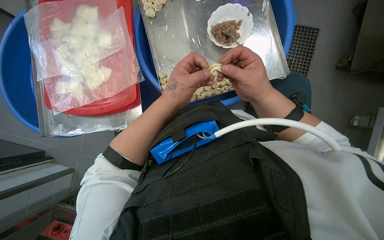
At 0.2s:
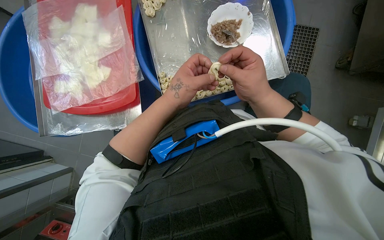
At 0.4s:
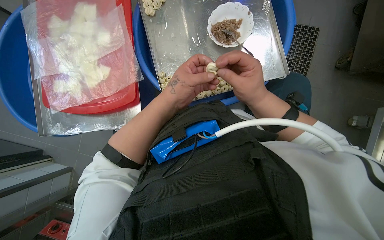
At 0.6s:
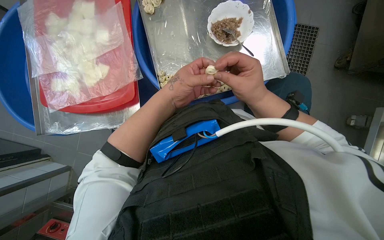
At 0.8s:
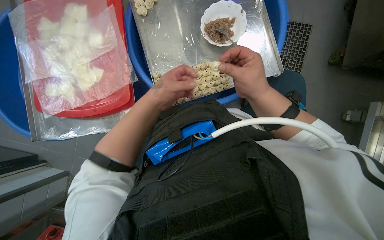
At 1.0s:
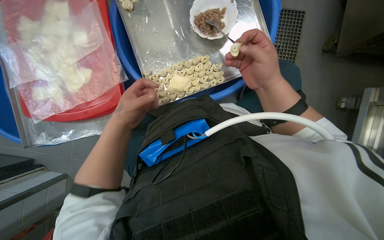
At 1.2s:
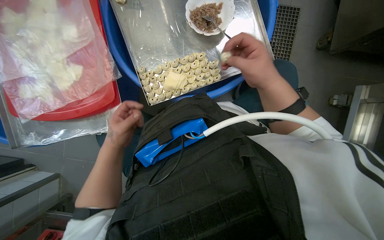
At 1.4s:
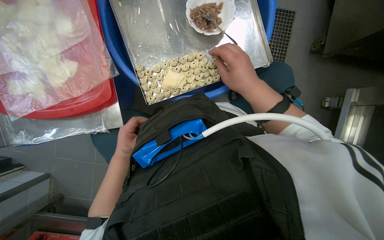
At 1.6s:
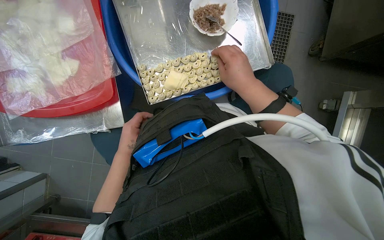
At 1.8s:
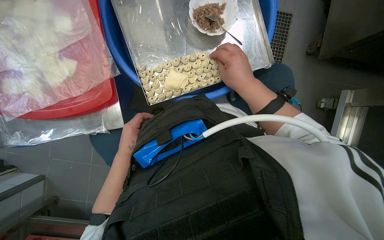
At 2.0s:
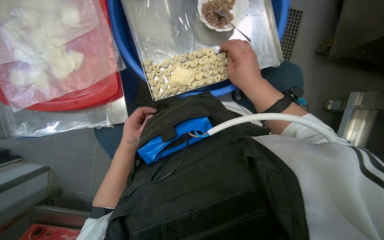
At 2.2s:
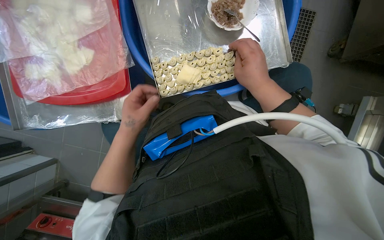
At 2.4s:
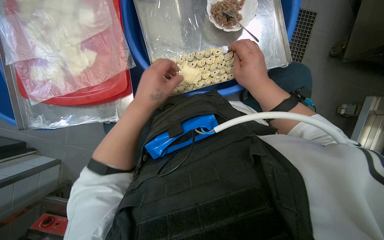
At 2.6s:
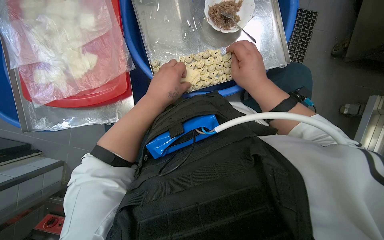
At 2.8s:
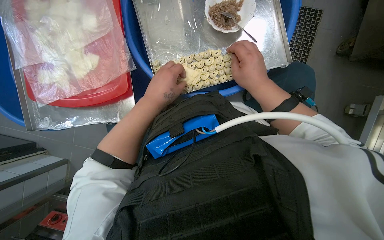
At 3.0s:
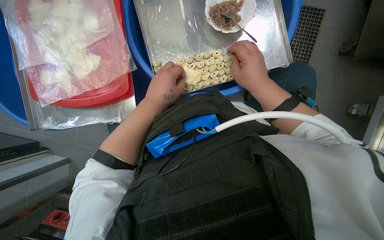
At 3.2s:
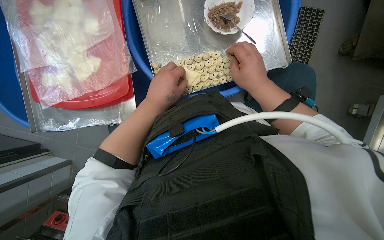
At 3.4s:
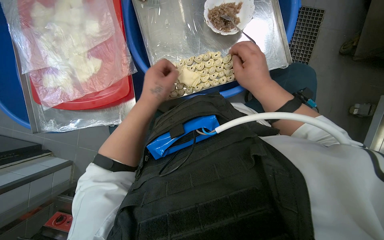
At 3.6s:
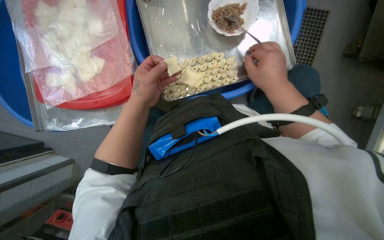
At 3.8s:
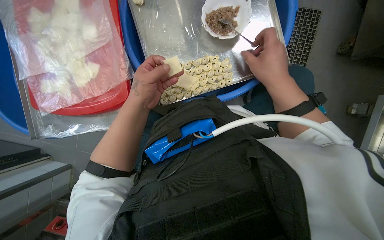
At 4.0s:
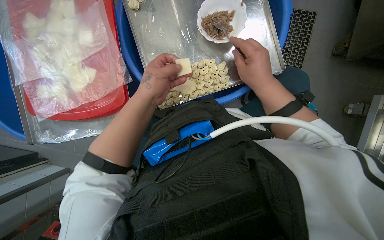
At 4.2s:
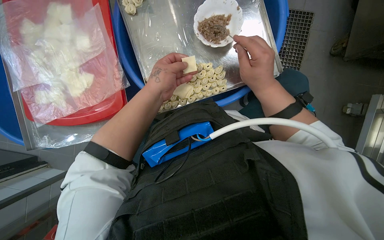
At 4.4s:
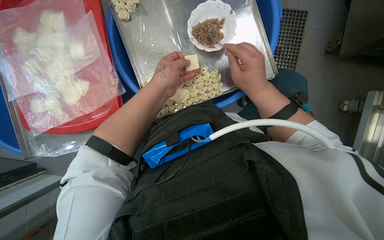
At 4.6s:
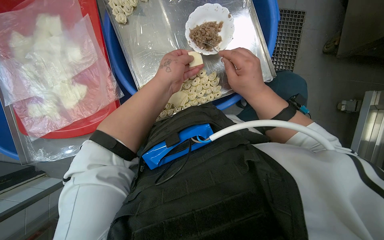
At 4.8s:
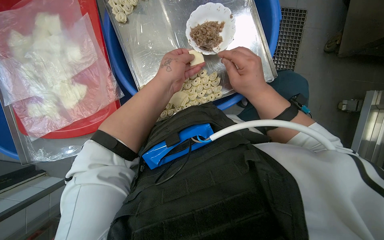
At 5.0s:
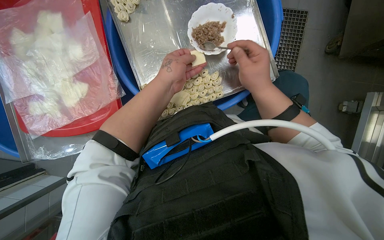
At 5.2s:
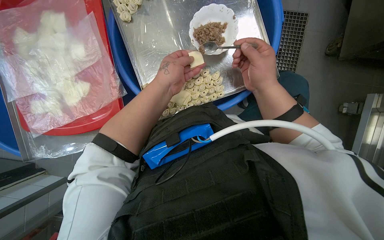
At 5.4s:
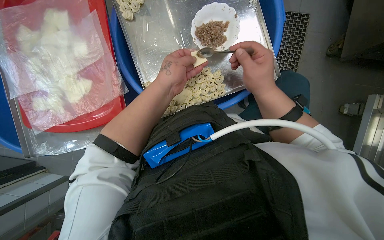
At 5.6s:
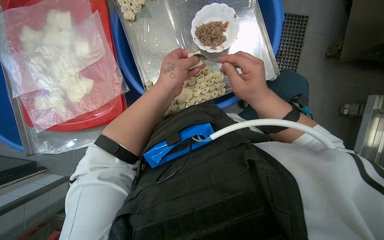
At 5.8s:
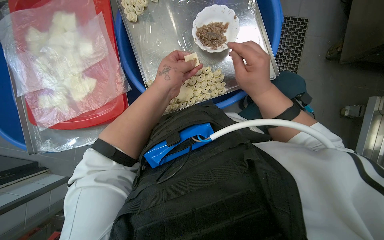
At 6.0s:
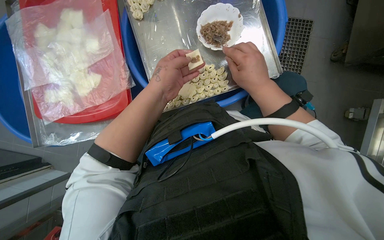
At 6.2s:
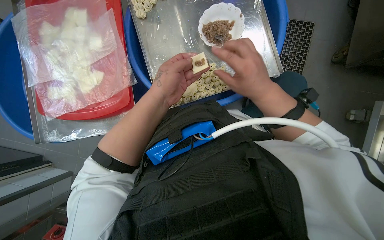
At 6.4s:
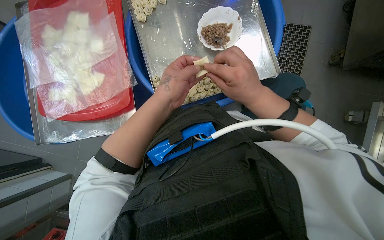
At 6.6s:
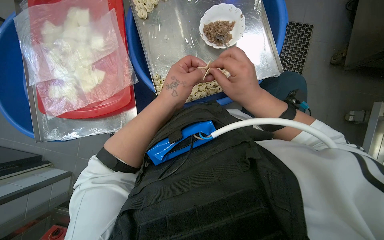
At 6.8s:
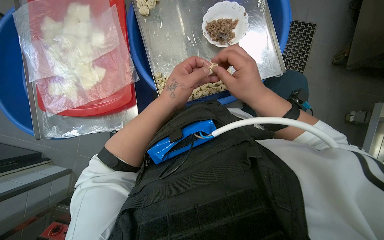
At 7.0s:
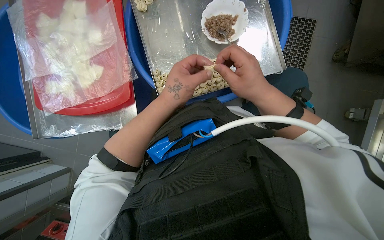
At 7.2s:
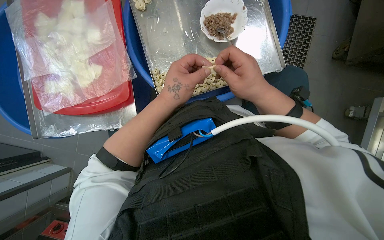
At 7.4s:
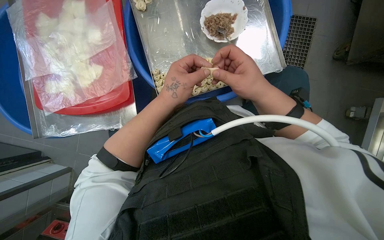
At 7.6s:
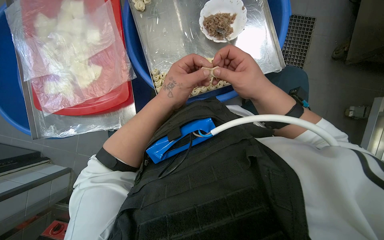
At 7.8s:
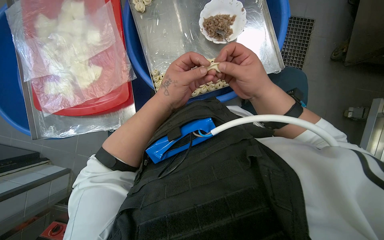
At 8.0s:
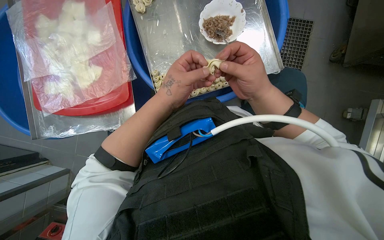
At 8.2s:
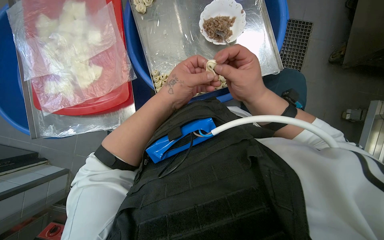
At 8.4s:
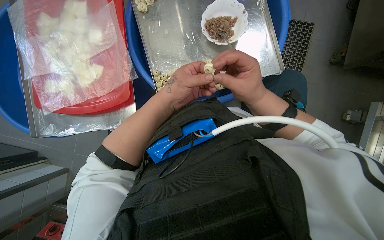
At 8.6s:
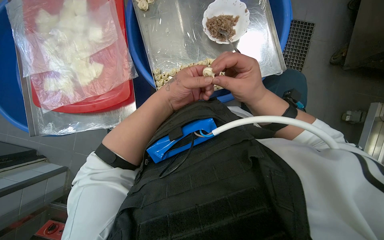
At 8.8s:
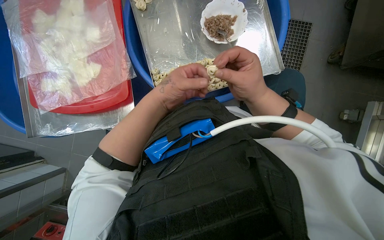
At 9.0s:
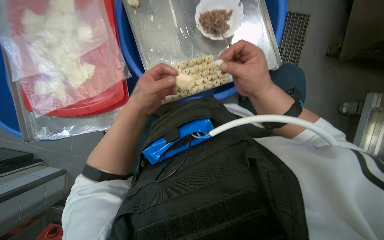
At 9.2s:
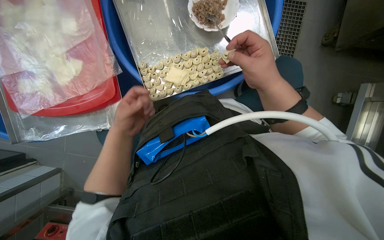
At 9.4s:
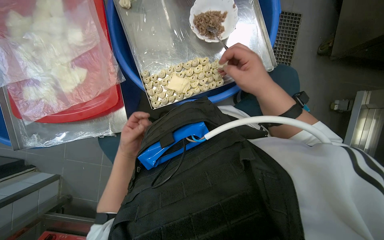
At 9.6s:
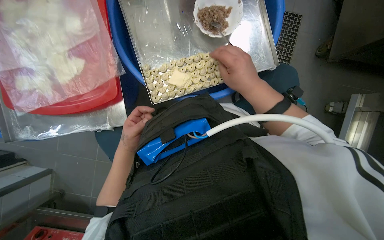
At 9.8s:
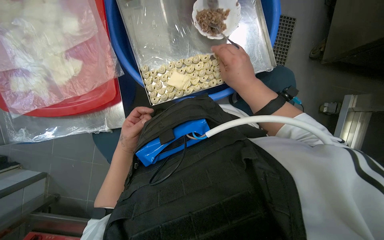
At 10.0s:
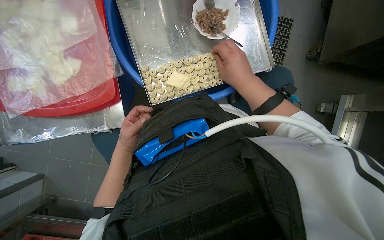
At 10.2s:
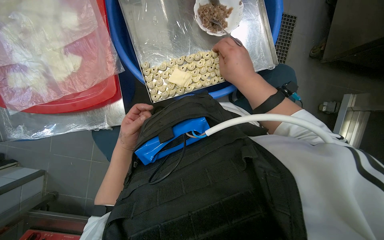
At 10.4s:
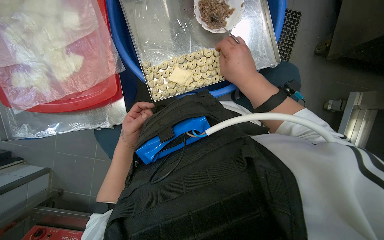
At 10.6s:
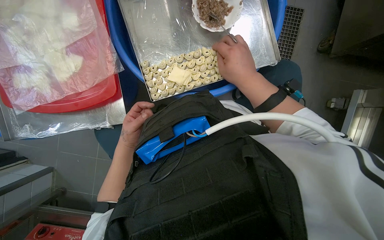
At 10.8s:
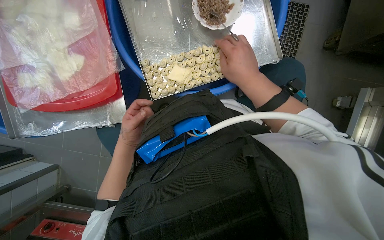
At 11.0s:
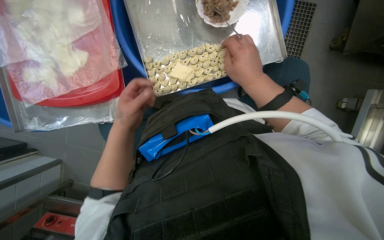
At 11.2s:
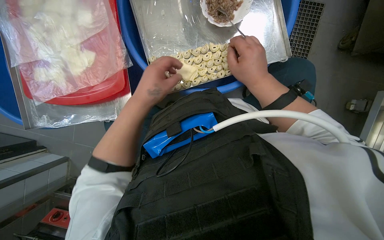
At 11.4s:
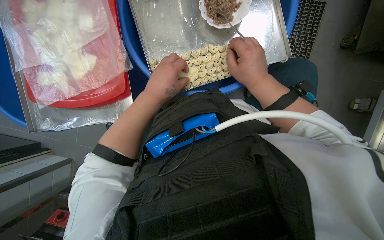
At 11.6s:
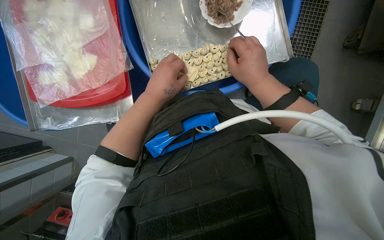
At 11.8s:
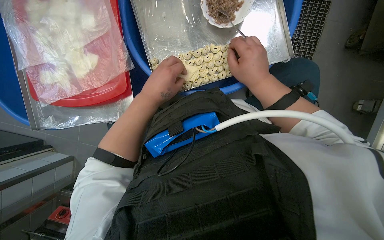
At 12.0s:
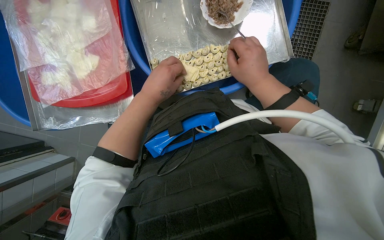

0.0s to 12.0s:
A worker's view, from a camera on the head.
Job: preparing food.
The whole recording: Making dumplings with meat filling. The worker picks up dough, fills it with meat, folds it, and places the finished dumpling on a tray.
0.0s to 1.6s: The left hand travels farther from the camera, down the picture and to the left by approximately 25 cm.
1.6s to 3.0s: The left hand is displaced nearer to the camera, to the right and up the picture by approximately 20 cm.
4.4s to 6.0s: The hands make small movements and keep their place.
6.0s to 9.0s: The hands stay close to where they were, moving slightly.
9.0s to 10.4s: The left hand shifts roughly 15 cm farther from the camera and down the picture.
10.4s to 12.0s: The left hand is displaced nearer to the camera, up the picture and to the right by approximately 20 cm.

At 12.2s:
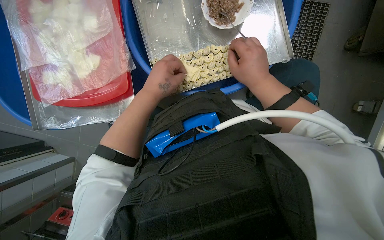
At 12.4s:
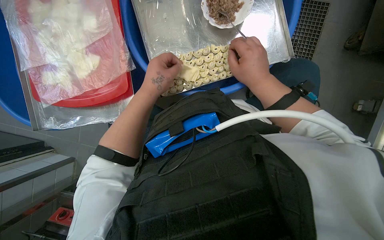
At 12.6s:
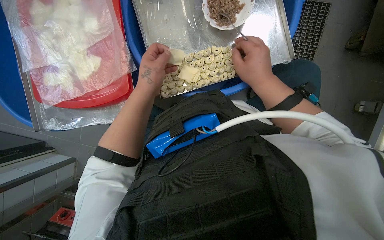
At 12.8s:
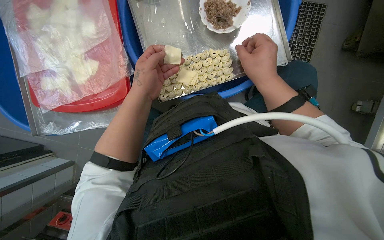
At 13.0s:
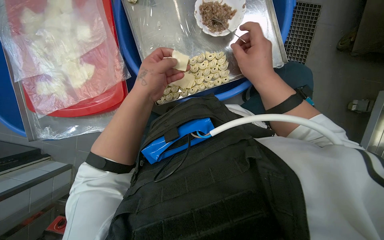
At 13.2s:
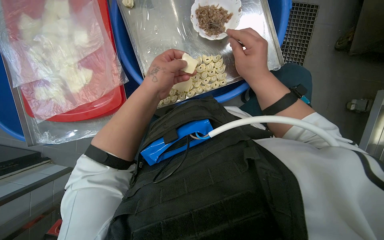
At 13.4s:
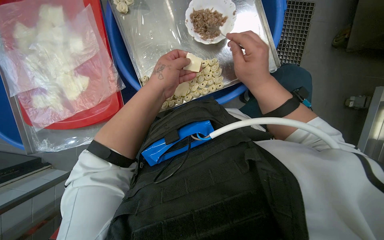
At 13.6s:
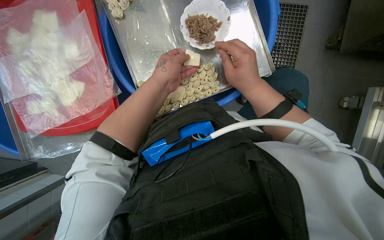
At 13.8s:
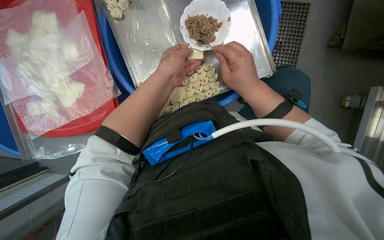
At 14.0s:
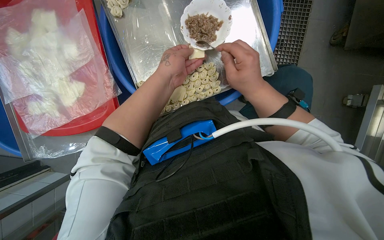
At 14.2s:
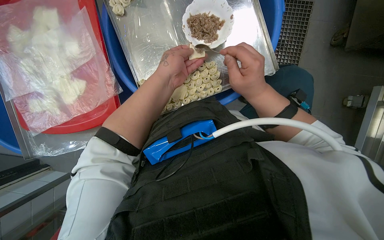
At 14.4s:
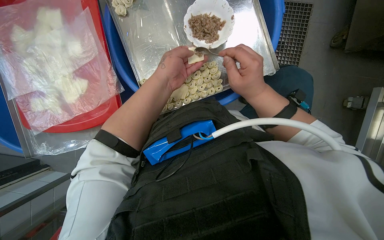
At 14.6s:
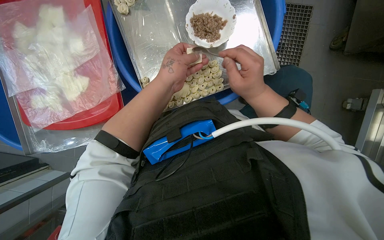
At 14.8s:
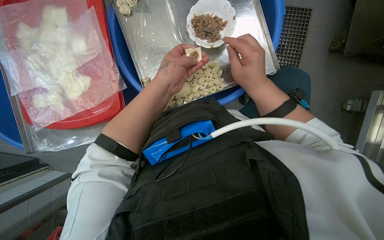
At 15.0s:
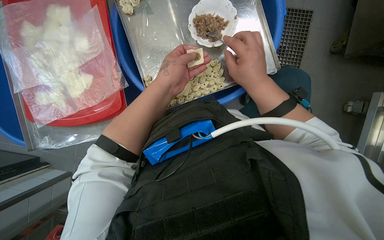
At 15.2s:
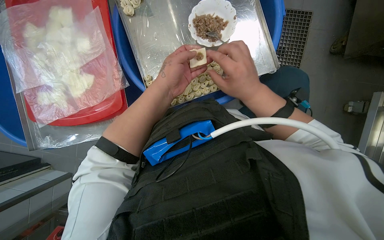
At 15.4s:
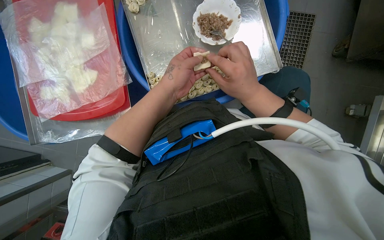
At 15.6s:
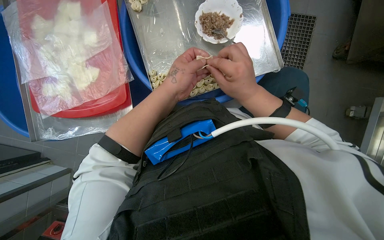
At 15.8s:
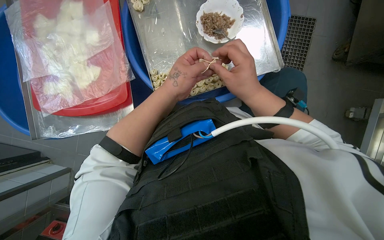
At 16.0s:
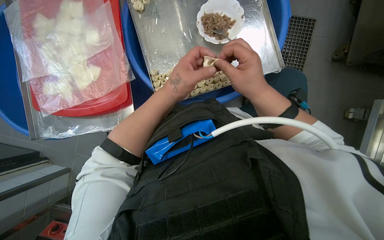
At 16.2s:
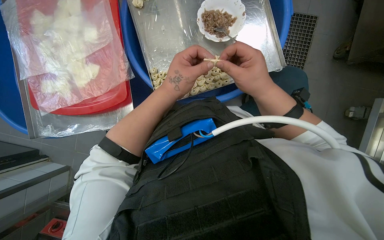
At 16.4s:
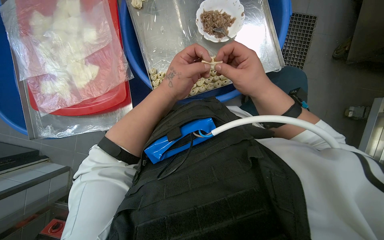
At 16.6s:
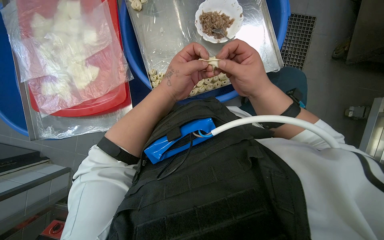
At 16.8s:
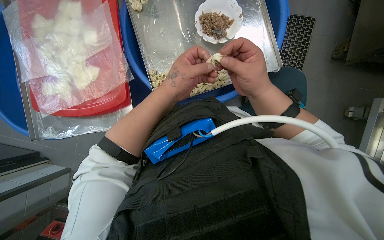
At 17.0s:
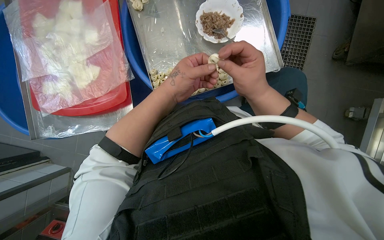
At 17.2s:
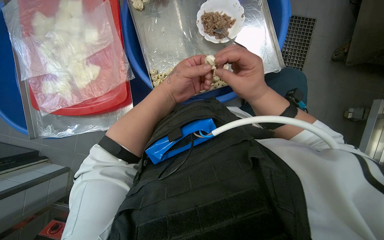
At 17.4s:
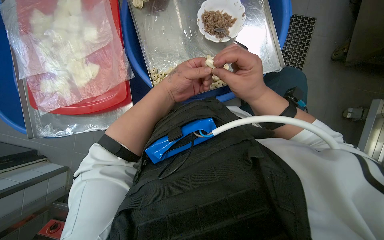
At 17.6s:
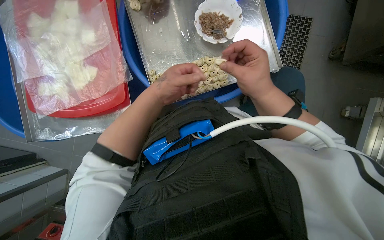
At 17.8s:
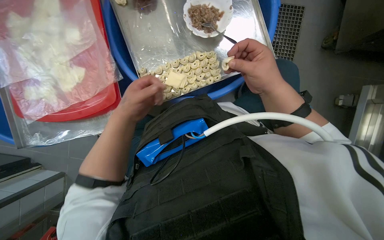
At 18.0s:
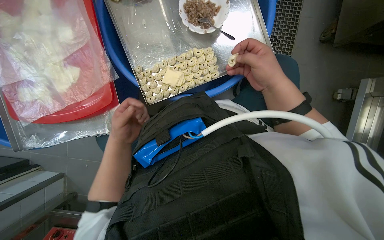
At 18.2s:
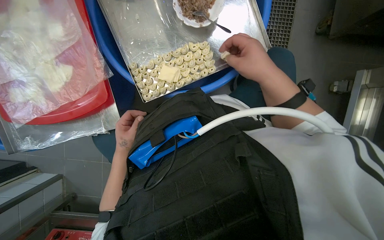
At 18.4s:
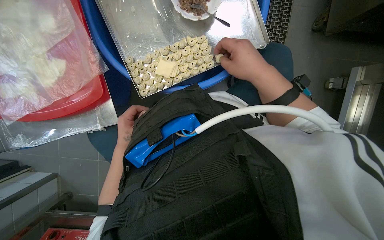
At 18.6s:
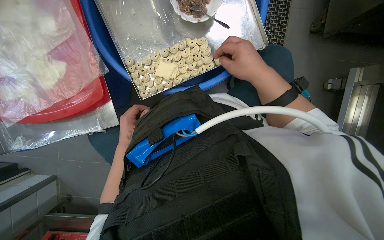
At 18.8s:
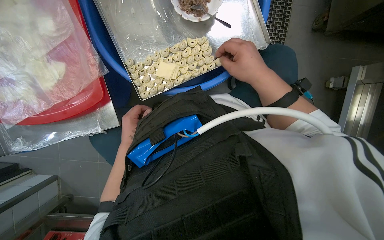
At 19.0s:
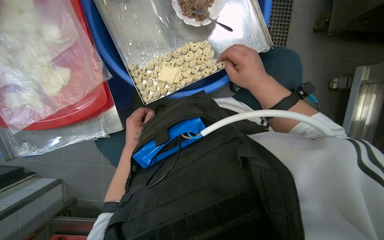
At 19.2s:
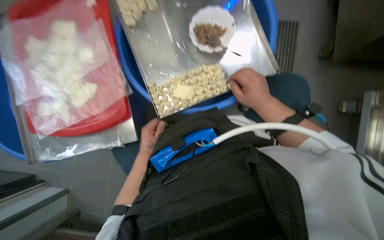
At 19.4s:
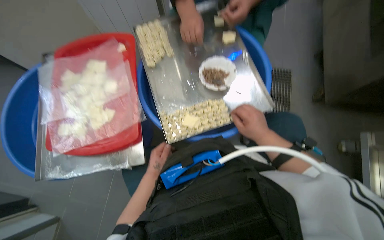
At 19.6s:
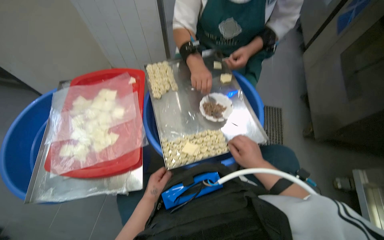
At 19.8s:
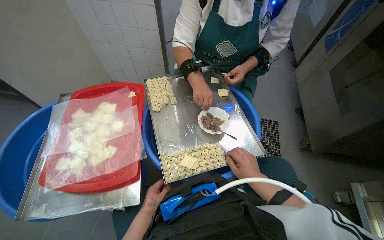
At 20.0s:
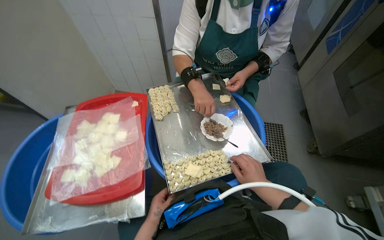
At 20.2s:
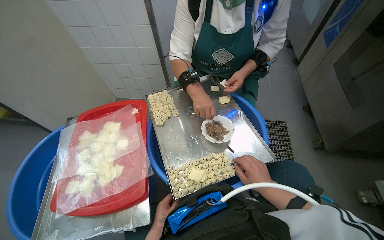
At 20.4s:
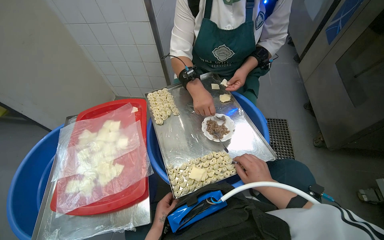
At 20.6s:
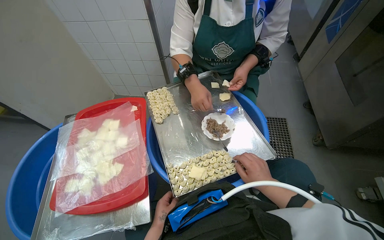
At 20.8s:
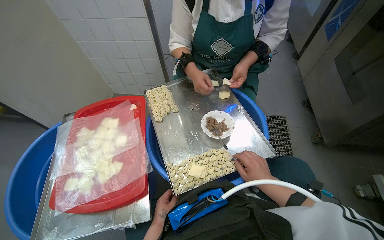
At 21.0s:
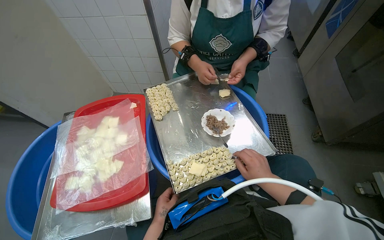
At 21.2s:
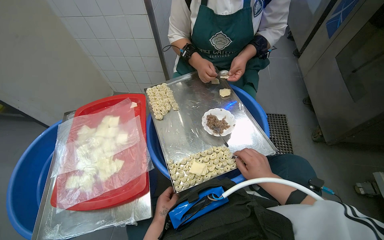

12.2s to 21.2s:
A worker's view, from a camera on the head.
Job: preparing food.
The whole recording: Making dumplings with meat filling. The worker picks up dough, fills it with meat, folds it, and places the finished dumpling on a tray.
12.2s to 13.8s: The left hand shifts approximately 10 cm up the picture.
13.8s to 15.2s: The hands work in one place, with small movements.
15.2s to 16.6s: The hands work in one place, with small movements.
16.6s to 18.2s: The left hand heads down the picture, to the left and farther from the camera, covering roughly 25 cm.
18.2s to 19.8s: The view tips upward by some 35 degrees.
19.8s to 21.2s: The hands work in one place, with small movements.
